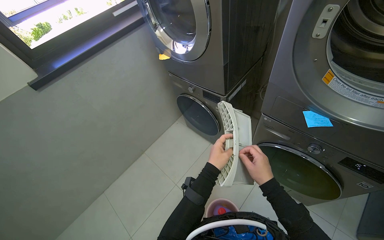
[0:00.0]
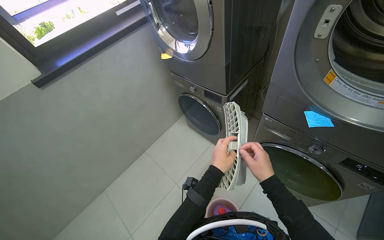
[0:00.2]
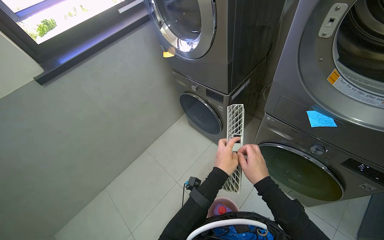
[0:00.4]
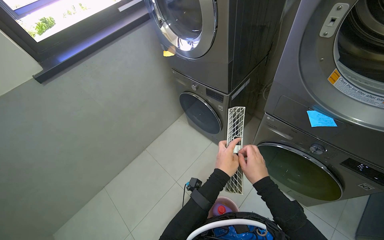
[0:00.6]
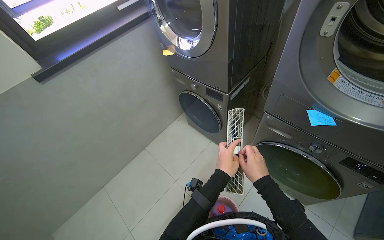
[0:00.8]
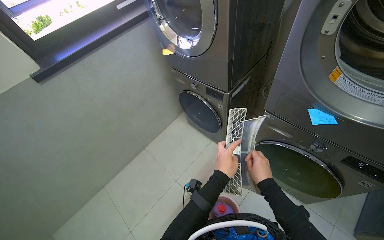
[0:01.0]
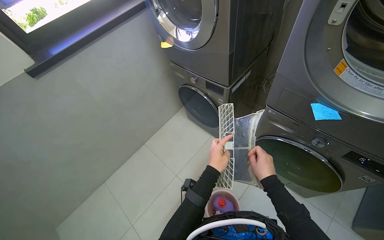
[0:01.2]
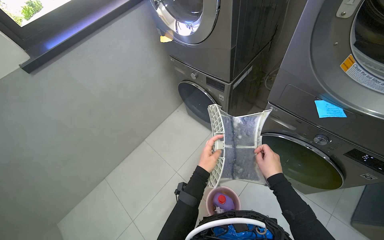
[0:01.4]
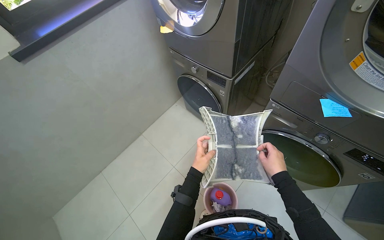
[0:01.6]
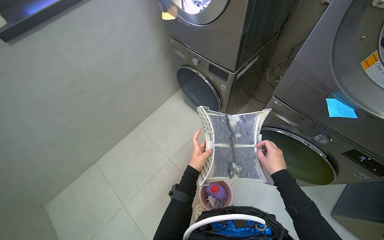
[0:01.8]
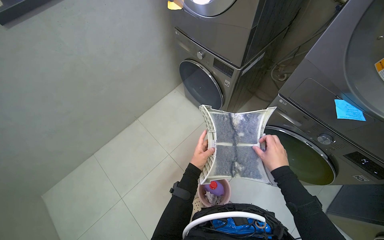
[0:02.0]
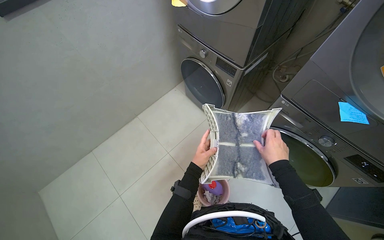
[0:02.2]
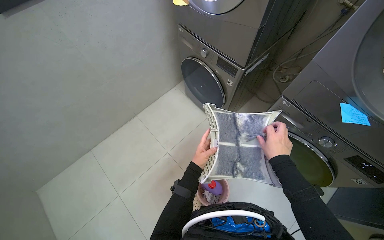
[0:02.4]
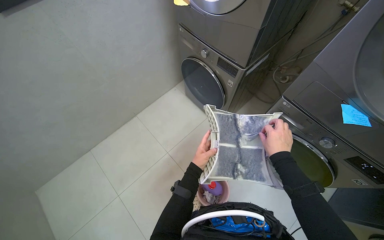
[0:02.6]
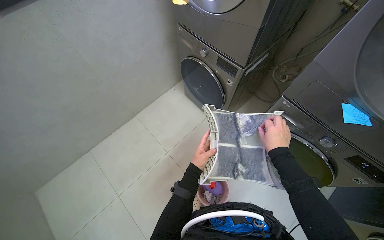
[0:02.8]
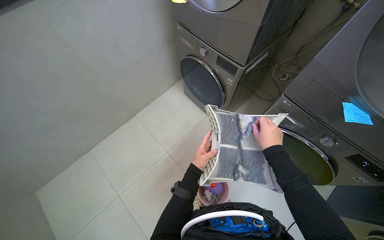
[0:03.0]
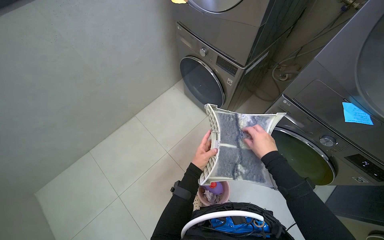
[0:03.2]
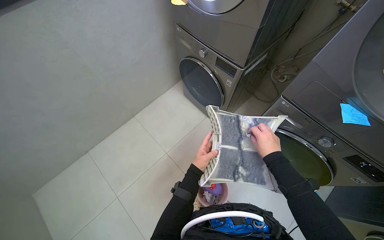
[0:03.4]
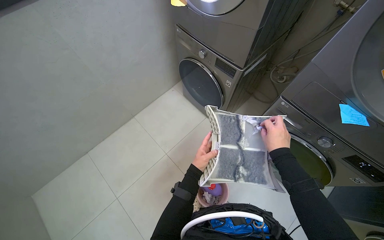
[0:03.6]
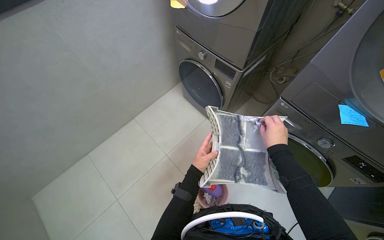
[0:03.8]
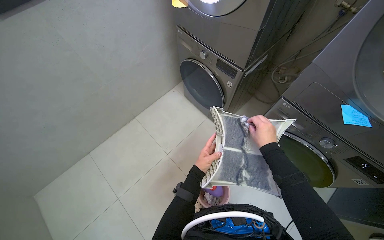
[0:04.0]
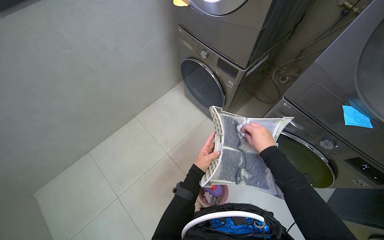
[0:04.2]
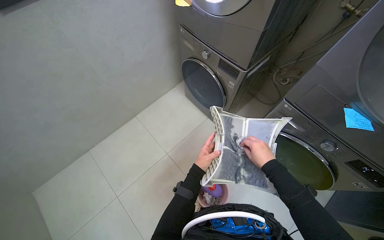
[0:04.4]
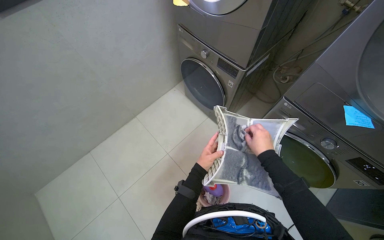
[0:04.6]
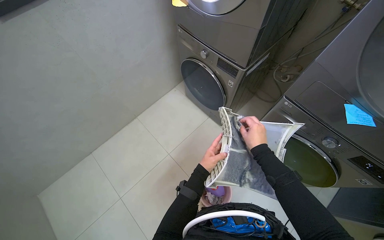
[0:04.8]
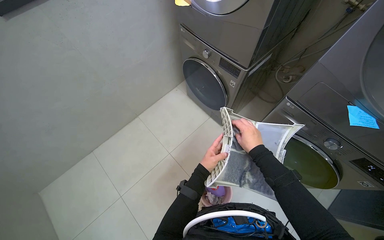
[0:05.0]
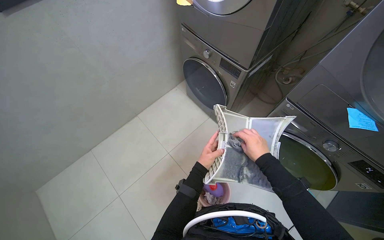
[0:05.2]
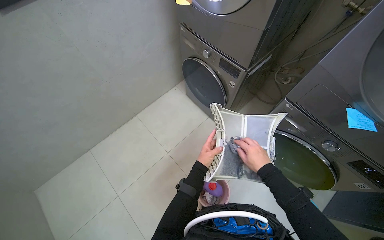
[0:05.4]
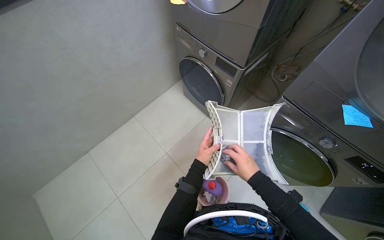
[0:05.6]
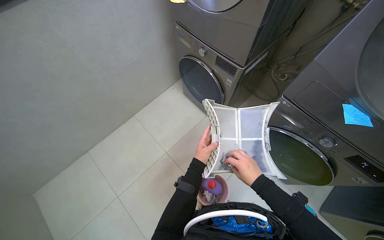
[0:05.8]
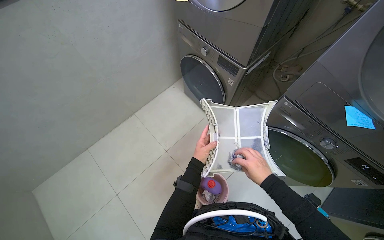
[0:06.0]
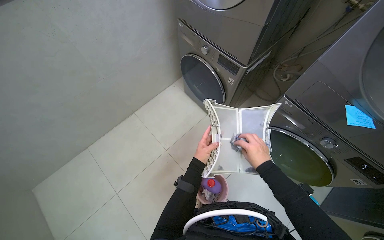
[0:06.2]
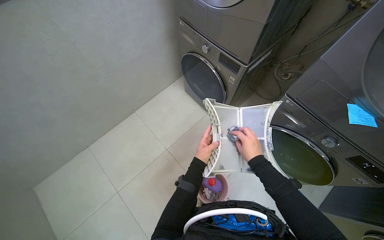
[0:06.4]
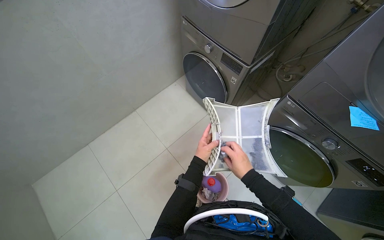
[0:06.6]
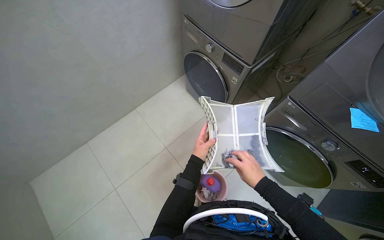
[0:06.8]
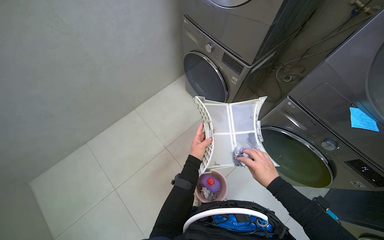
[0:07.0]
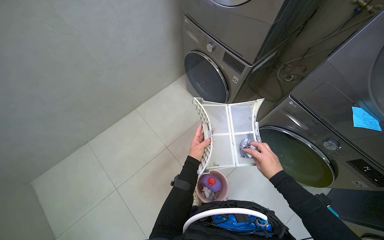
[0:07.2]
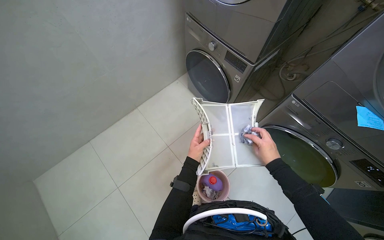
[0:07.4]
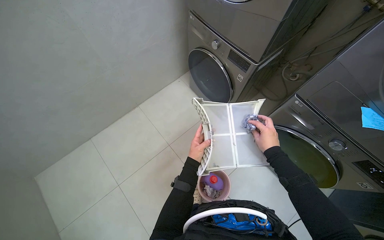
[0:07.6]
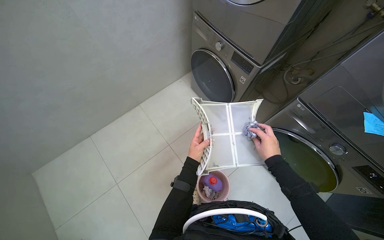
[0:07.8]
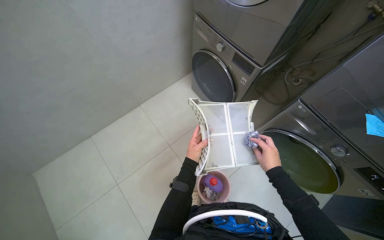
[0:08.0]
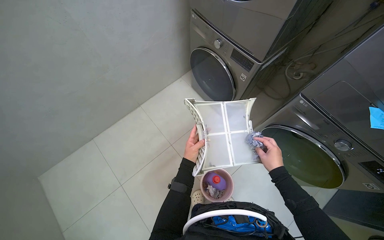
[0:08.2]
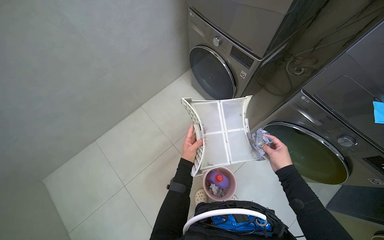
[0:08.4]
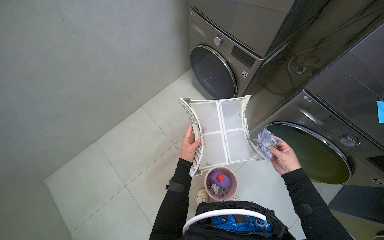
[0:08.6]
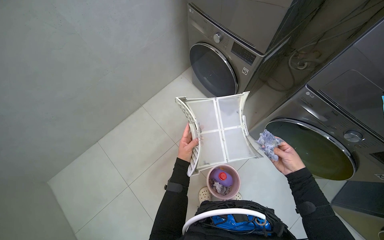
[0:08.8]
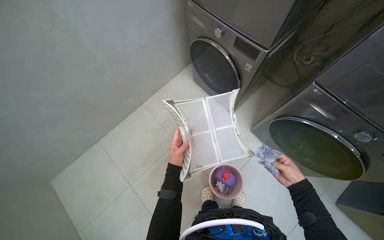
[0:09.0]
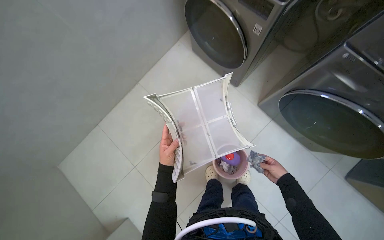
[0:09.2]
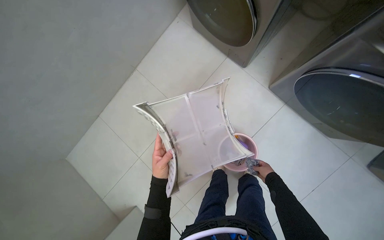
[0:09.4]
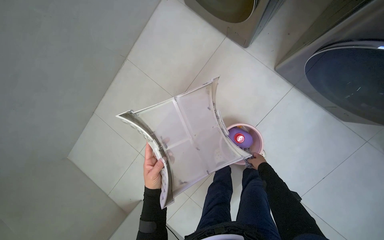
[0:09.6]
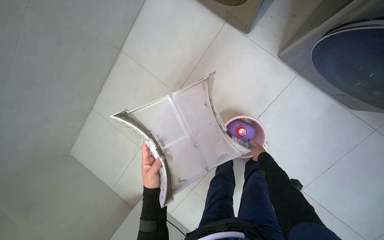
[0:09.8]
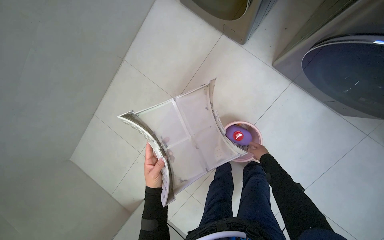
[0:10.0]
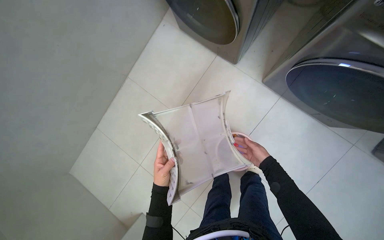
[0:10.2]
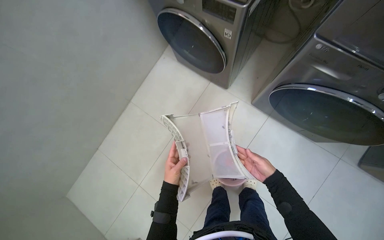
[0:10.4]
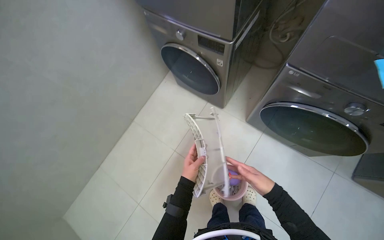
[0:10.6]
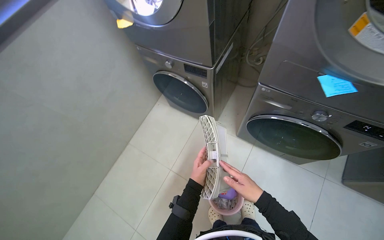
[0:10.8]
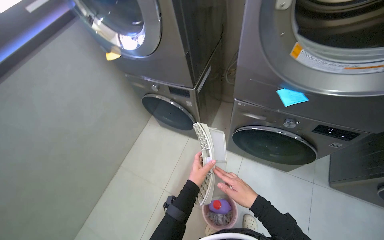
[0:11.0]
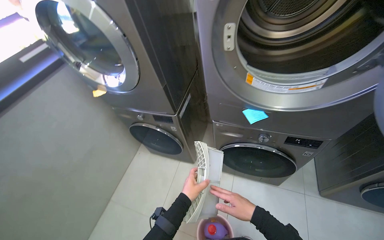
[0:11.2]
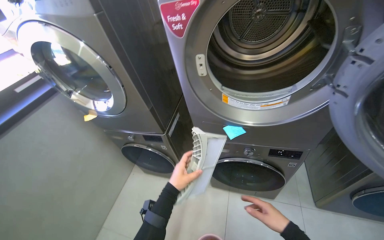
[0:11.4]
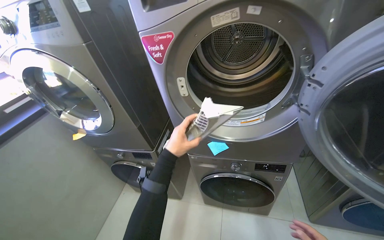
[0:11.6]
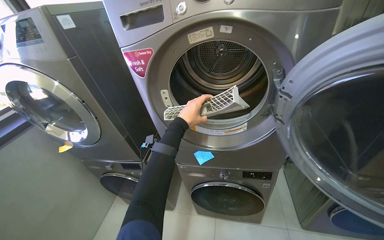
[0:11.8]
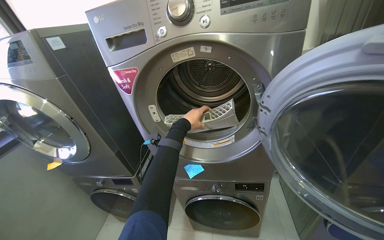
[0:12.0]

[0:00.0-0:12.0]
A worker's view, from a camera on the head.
Job: managing laundry.
The whole recording: Cleaning dryer lint filters. The worker opens dryer doors, removes lint filters, cleans them, and disposes of the lint.
0:00.0 to 0:01.6: The left hand shifts roughly 10 cm farther from the camera.
0:01.6 to 0:03.0: The right hand shifts approximately 10 cm farther from the camera.
0:03.0 to 0:04.4: The hands work in one place, with small movements.
0:04.4 to 0:06.0: The hands are busy where they are.
0:06.0 to 0:07.6: The right hand moves farther from the camera, about 10 cm.
0:07.6 to 0:09.0: The left hand heads to the left, covering about 10 cm, while the right hand heads down the picture, covering about 15 cm.
0:10.4 to 0:12.0: The head travels about 50 cm. The head turns to the right by about 25 degrees. The camera pitches upward, by about 50 degrees.

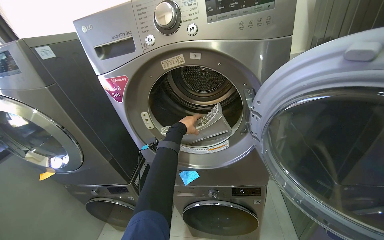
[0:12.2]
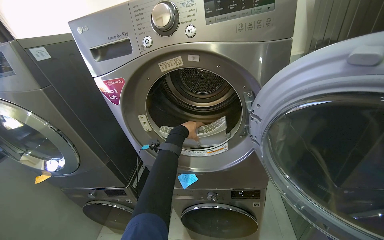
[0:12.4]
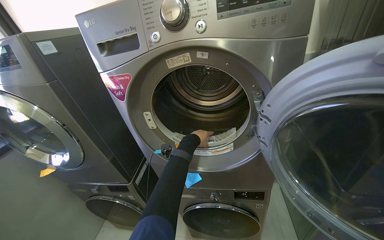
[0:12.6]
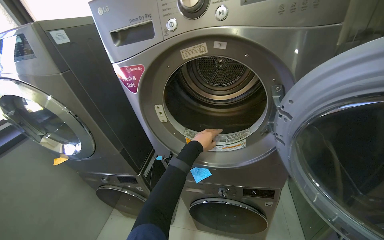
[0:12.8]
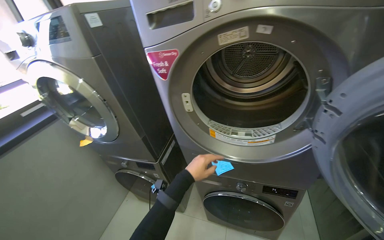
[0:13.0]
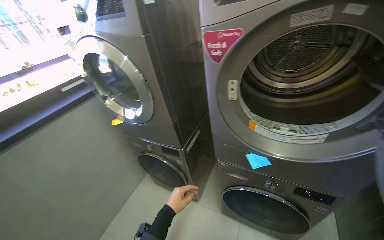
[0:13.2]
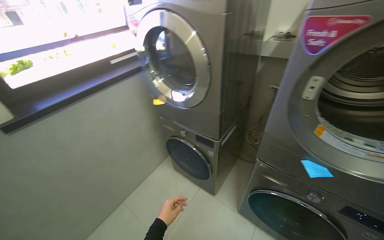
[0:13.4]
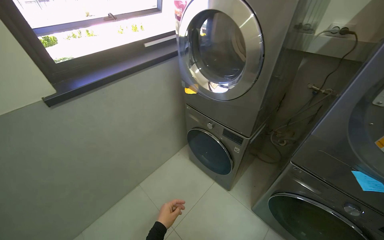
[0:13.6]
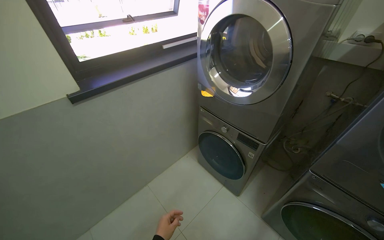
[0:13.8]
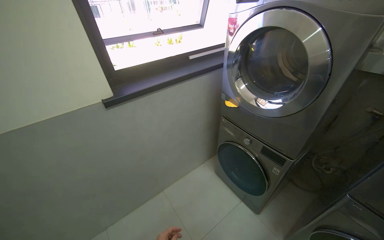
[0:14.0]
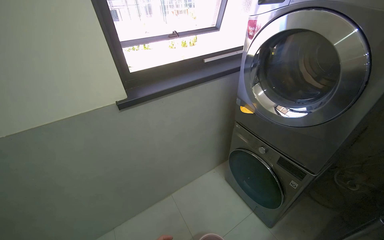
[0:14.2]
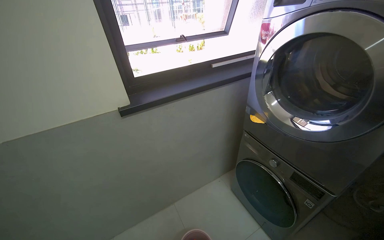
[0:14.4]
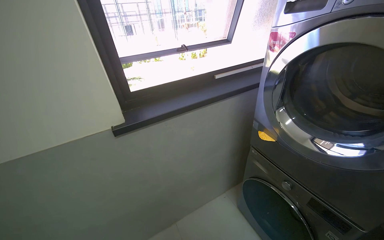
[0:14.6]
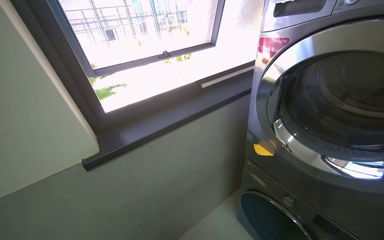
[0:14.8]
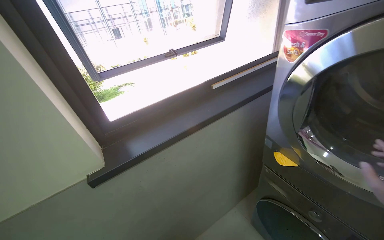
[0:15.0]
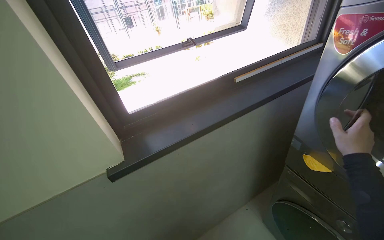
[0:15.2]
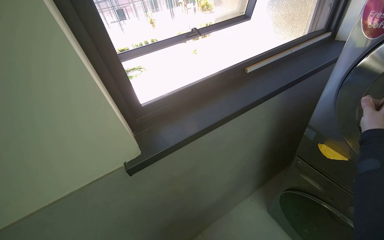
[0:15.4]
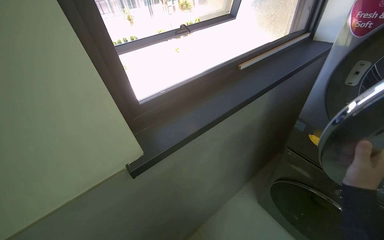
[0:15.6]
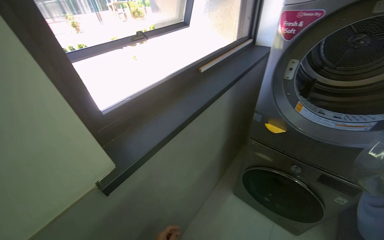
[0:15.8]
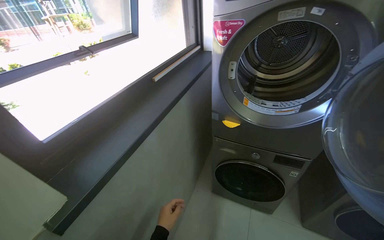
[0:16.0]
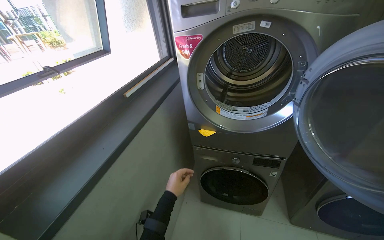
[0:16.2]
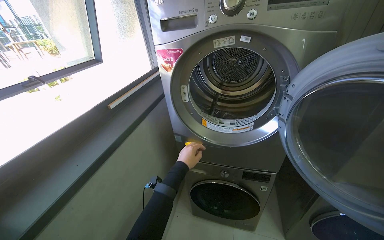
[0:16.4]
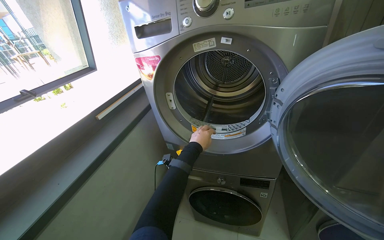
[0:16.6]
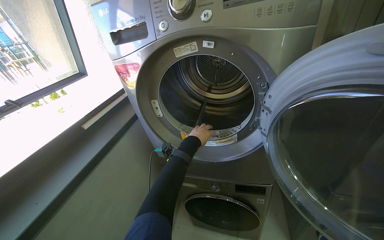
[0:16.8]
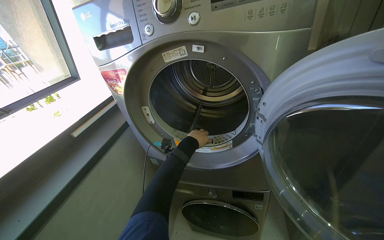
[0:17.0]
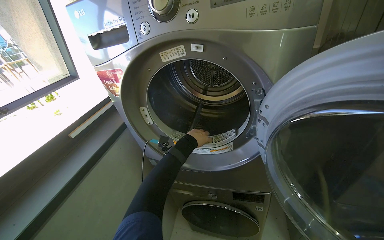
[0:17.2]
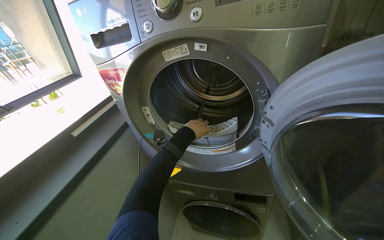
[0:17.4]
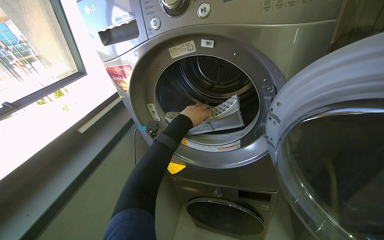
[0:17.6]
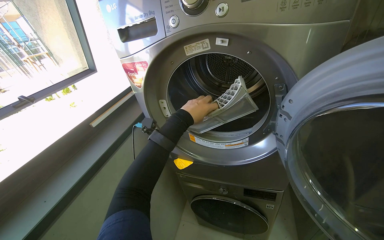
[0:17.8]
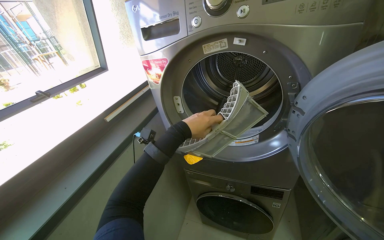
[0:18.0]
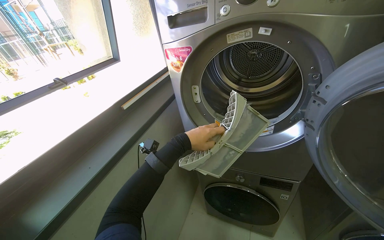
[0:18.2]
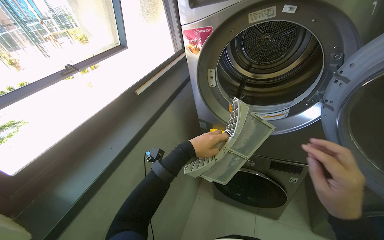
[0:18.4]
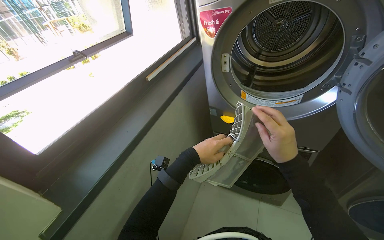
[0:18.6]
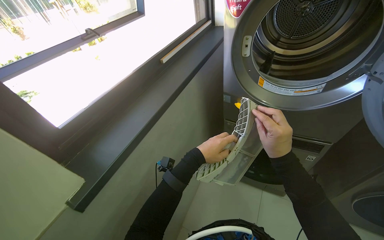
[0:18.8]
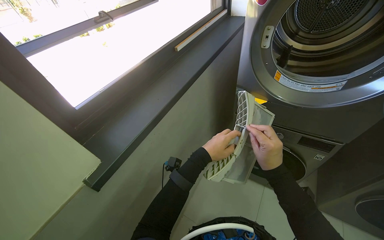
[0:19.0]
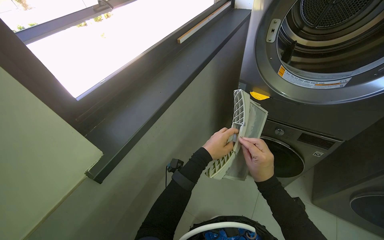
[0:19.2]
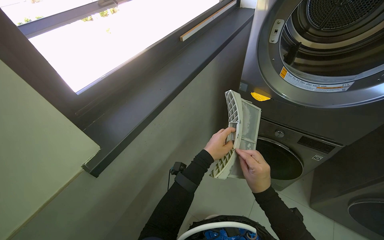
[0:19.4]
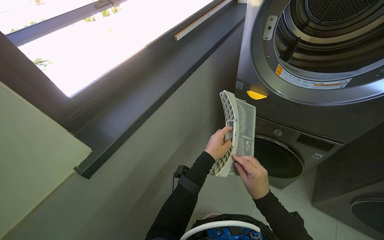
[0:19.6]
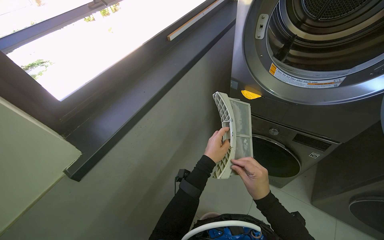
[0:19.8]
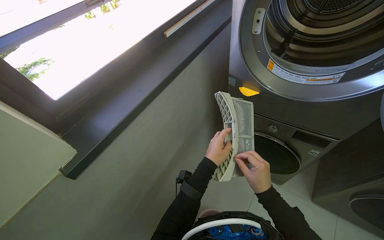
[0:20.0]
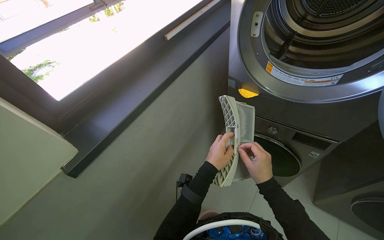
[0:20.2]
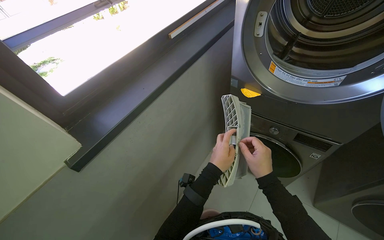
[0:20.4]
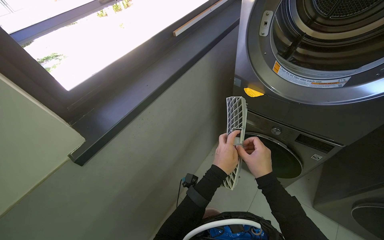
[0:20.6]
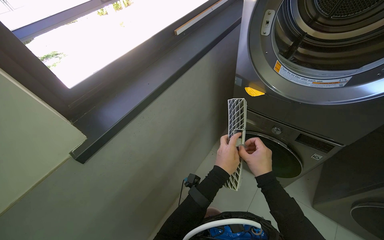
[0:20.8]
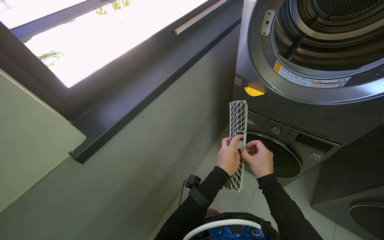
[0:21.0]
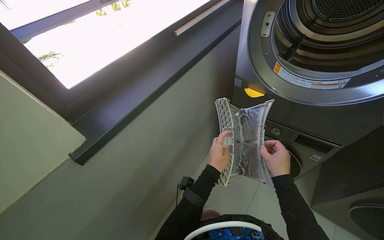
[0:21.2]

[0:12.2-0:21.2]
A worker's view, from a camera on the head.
Job: managing laundry.
The whole recording: Cleaning dryer lint filters. The worker opens dryer doors, removes lint filters, cleans them, and disposes of the lint.
0:12.2 to 0:13.8: The head travels approximately 60 cm. The head rotates approximately 40 degrees to the left. The view tips downward by approximately 15 degrees.
0:13.8 to 0:15.2: The camera is carried approximately 50 cm. The view pans to the left by about 15 degrees.
0:15.2 to 0:16.6: The wearer looks some 45 degrees further to the right.
0:18.2 to 0:19.8: The wearer looks about 15 degrees further downward.
0:19.8 to 0:21.2: The hands stay close to where they were, moving slightly.
